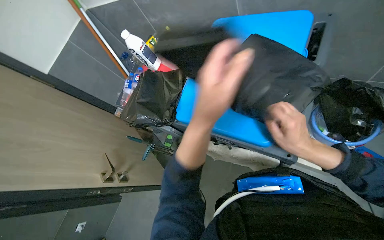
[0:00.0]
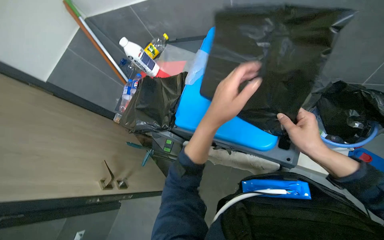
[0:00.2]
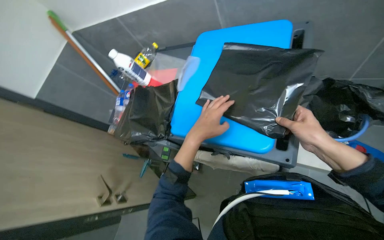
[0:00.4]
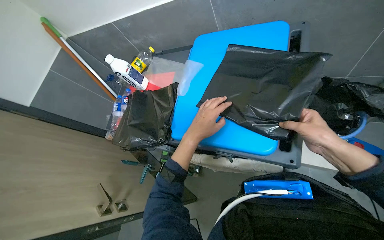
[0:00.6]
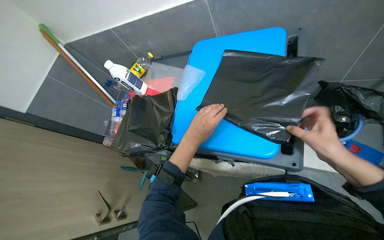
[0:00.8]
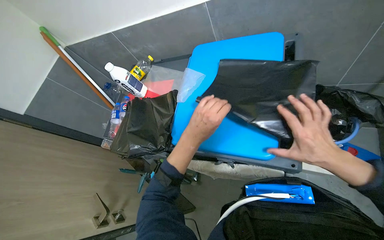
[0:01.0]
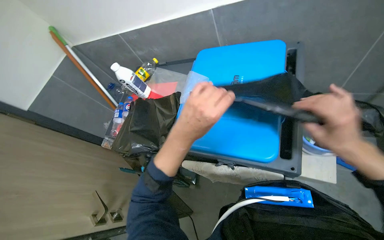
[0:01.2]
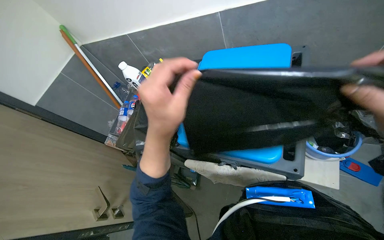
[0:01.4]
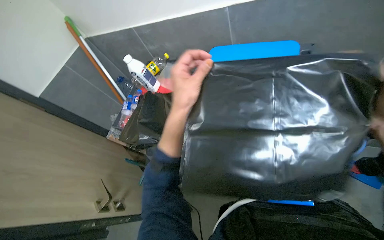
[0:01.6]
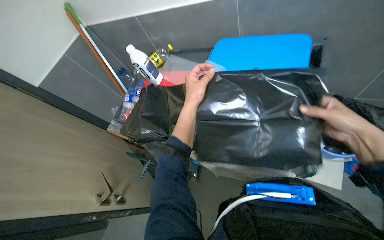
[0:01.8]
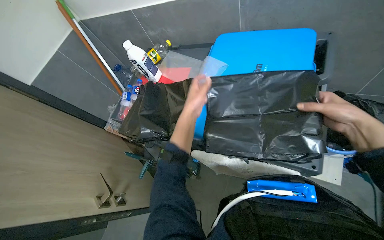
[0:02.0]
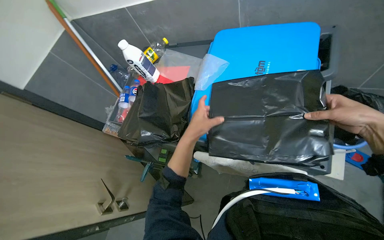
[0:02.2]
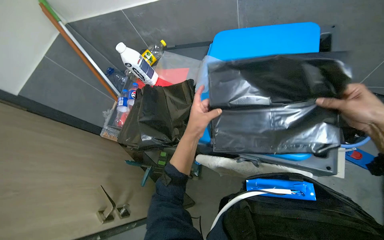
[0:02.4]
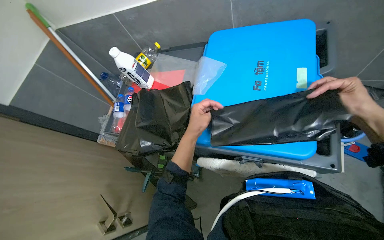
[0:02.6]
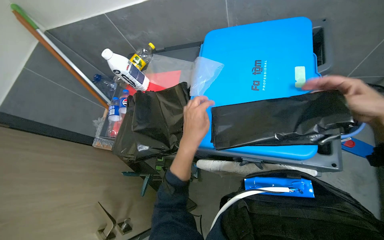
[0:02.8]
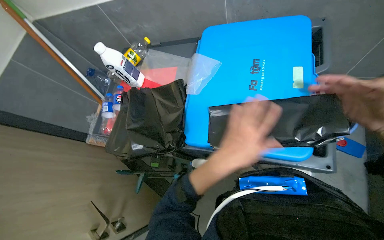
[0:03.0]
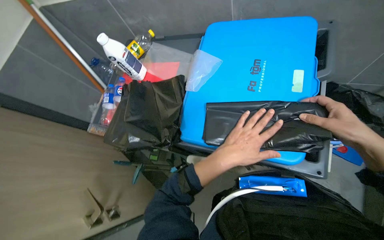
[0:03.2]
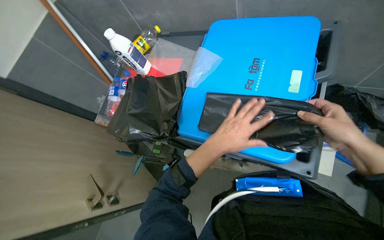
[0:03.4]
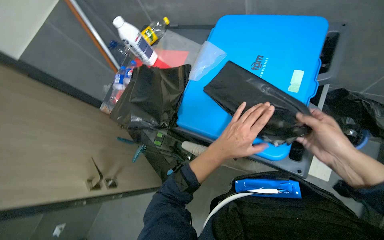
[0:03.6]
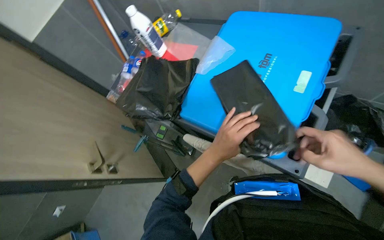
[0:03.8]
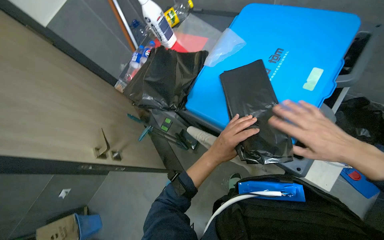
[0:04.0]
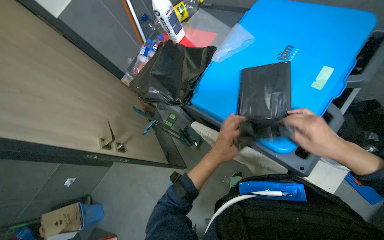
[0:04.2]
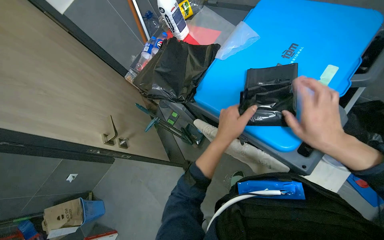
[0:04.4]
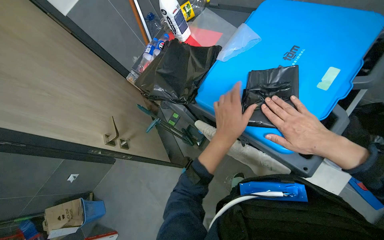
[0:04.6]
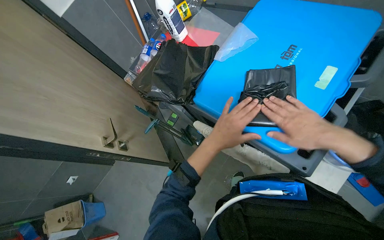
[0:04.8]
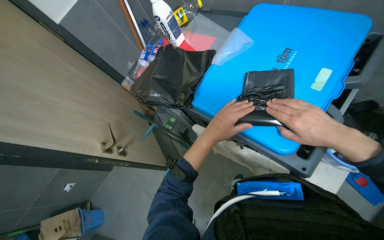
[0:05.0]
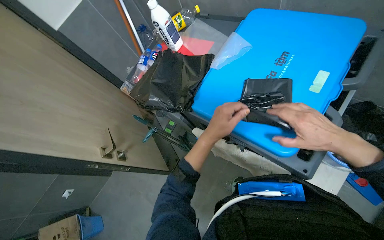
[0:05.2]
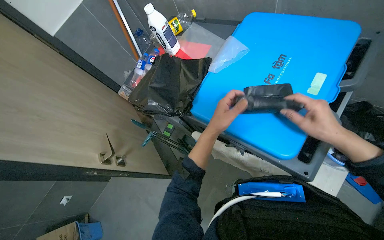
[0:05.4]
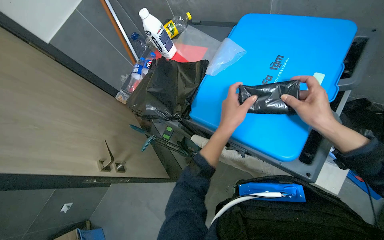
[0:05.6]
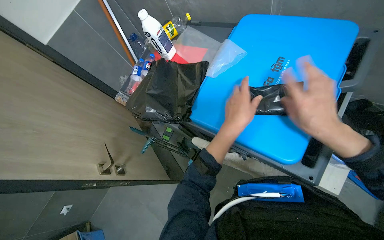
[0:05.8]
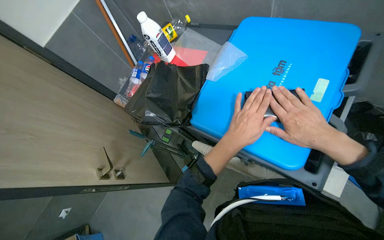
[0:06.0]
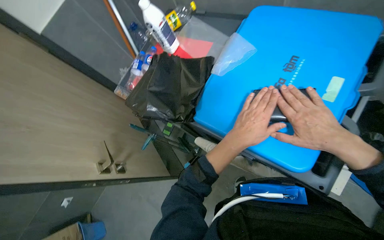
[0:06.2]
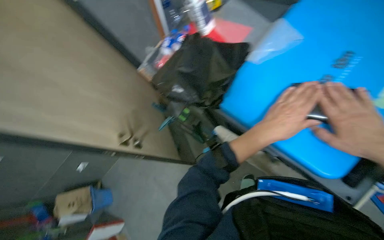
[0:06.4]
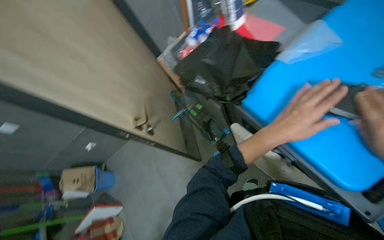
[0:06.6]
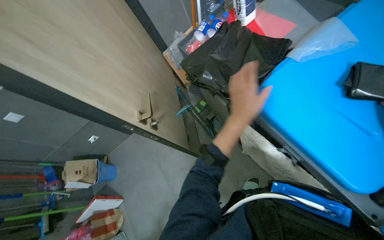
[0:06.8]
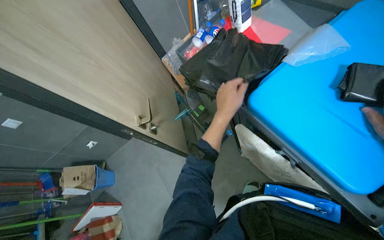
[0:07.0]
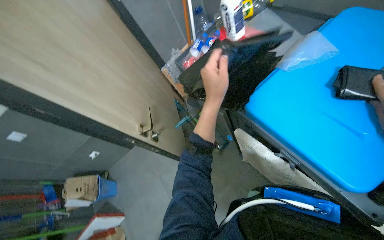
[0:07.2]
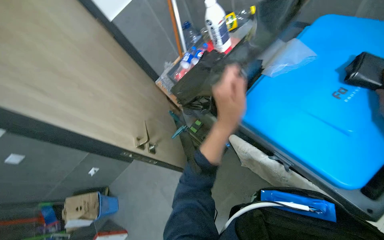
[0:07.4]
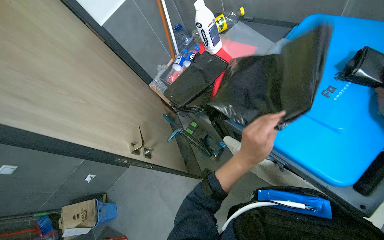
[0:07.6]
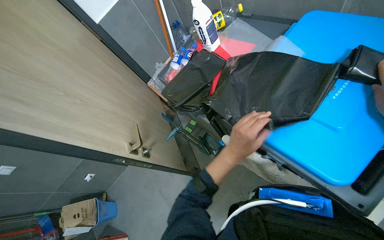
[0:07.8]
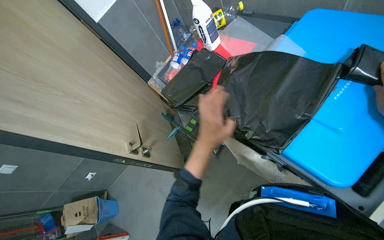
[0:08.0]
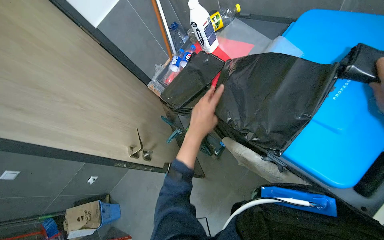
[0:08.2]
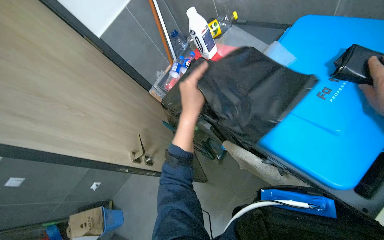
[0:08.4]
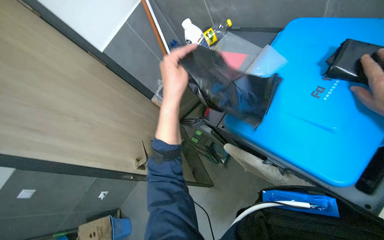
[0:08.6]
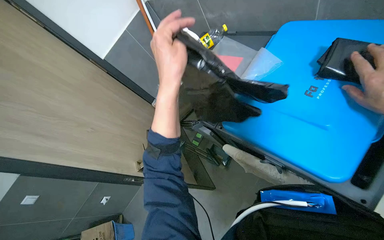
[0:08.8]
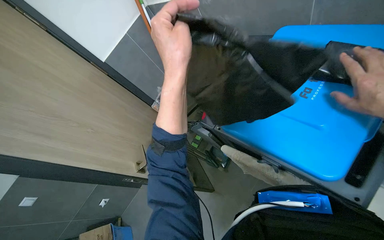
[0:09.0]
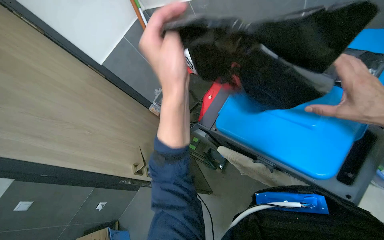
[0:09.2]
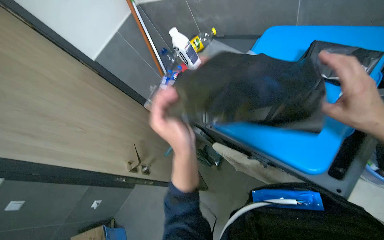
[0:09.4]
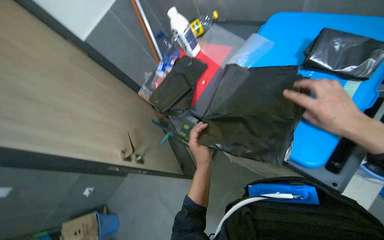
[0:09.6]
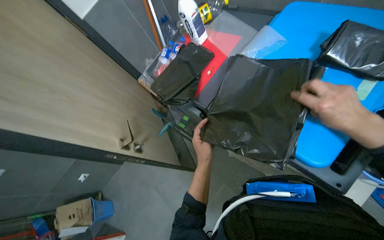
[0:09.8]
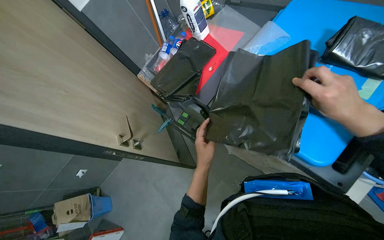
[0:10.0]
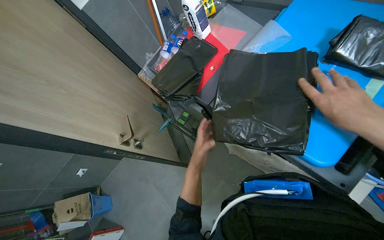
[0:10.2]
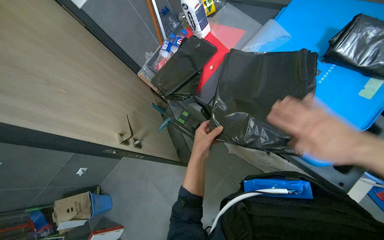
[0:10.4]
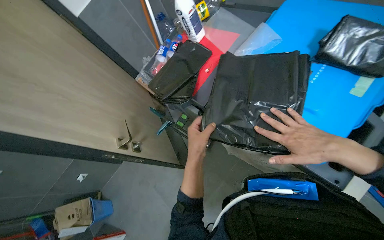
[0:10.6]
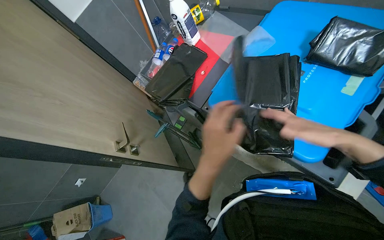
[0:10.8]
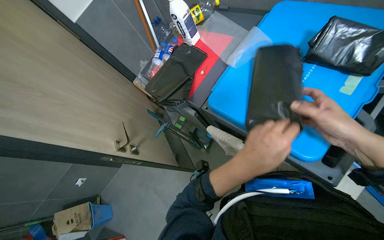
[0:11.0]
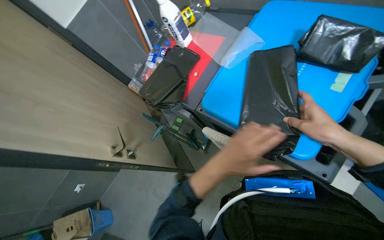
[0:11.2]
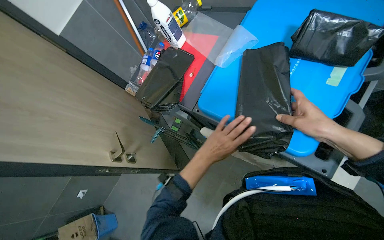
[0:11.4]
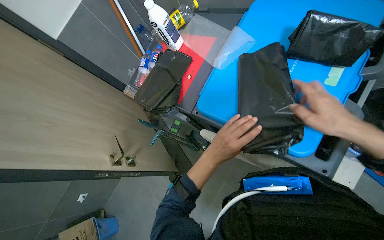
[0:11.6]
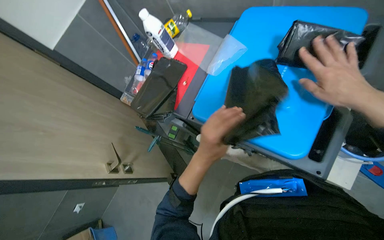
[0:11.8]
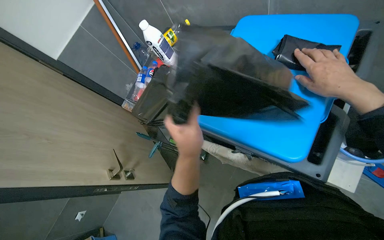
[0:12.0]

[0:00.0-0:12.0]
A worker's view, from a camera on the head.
Job: preparing cleaning supplies.
The whole recording: Unfolding and preparing trash bags. The worker unfolds and neatly stacks black trash bags, then places them into a bucket.
0:00.0 to 0:01.6: The left hand swings nearer and farther, some 20 cm each way, with 2 reversals.
0:01.6 to 0:03.0: The left hand goes roughly 10 cm down the picture, and moves about 20 cm farther from the camera and comes back.
0:03.0 to 0:04.4: The head rotates roughly 25 degrees to the left.
0:04.4 to 0:06.0: The hands make small movements and keep their place.
0:07.6 to 0:09.0: The left hand moves up the picture, nearer to the camera and to the left, about 30 cm.
0:09.0 to 0:10.4: The left hand shifts about 40 cm farther from the camera and down the picture.
0:10.4 to 0:12.0: The right hand moves up the picture, some 10 cm, while the left hand goes nearer and farther, about 25 cm each way, reversing 2 times.

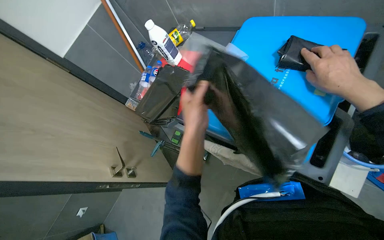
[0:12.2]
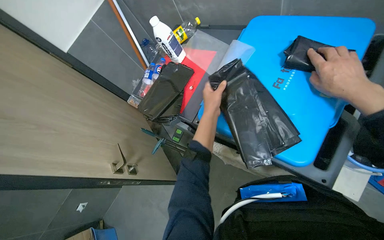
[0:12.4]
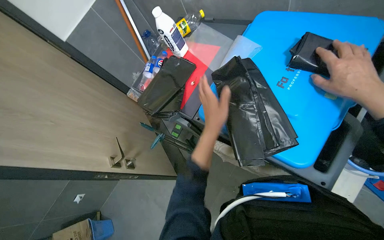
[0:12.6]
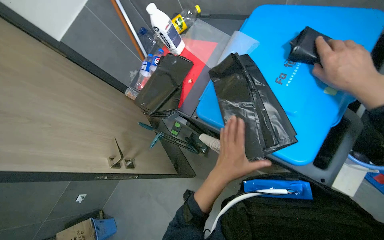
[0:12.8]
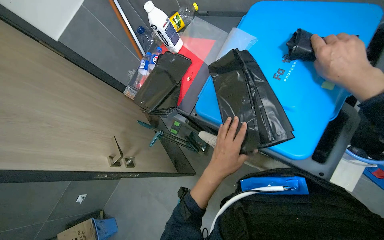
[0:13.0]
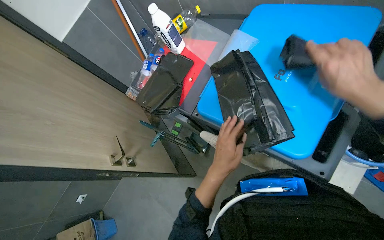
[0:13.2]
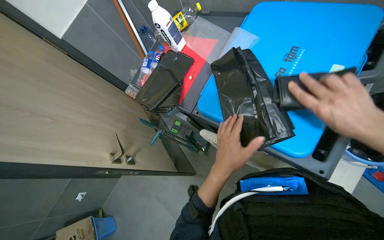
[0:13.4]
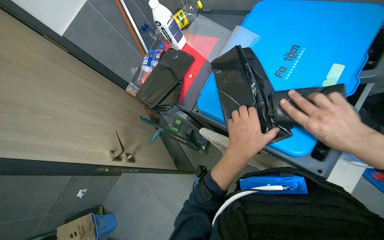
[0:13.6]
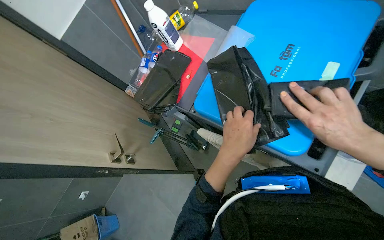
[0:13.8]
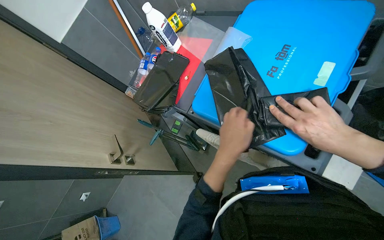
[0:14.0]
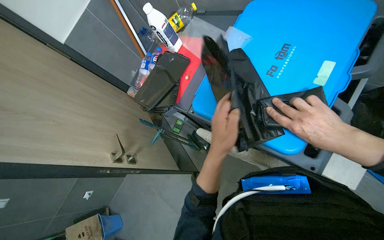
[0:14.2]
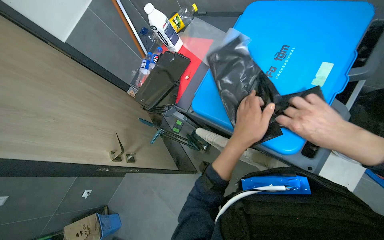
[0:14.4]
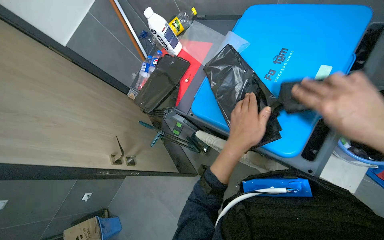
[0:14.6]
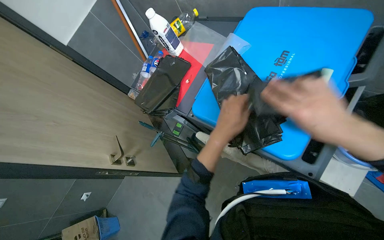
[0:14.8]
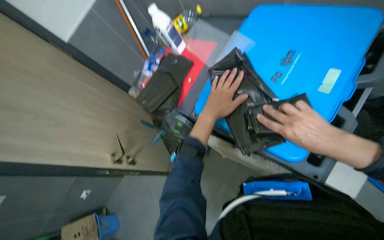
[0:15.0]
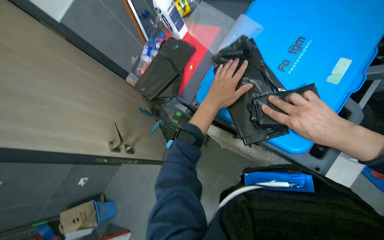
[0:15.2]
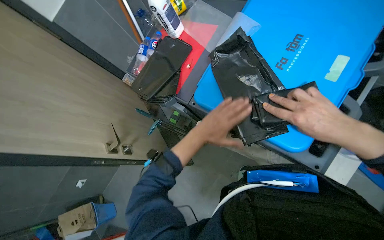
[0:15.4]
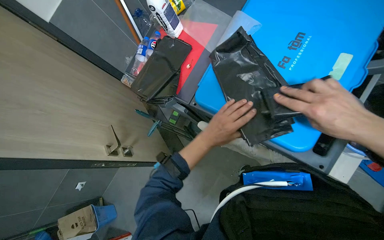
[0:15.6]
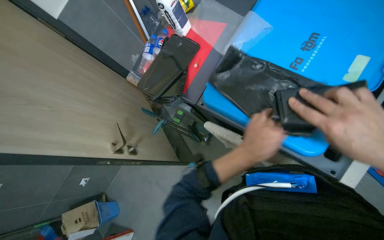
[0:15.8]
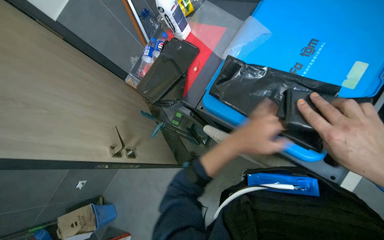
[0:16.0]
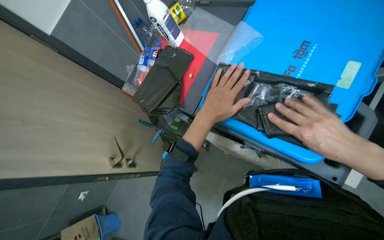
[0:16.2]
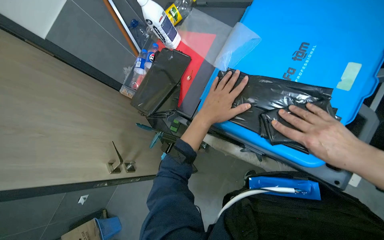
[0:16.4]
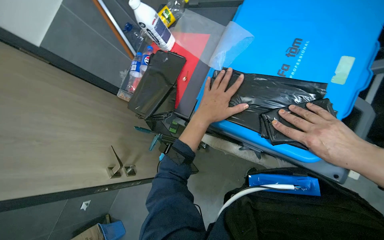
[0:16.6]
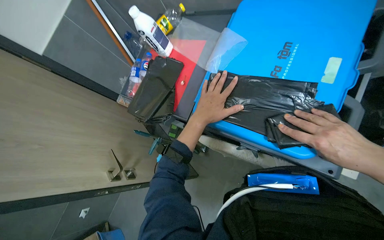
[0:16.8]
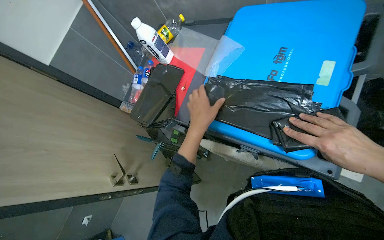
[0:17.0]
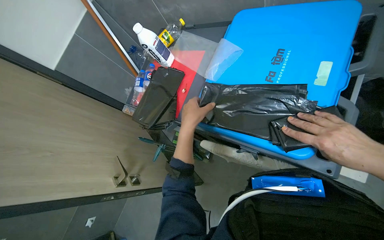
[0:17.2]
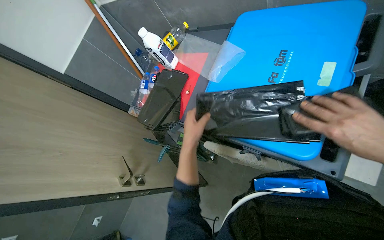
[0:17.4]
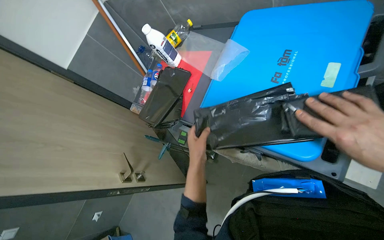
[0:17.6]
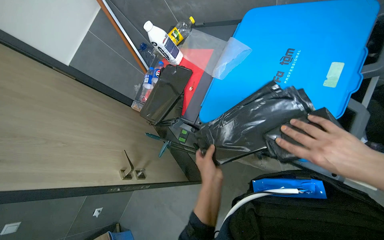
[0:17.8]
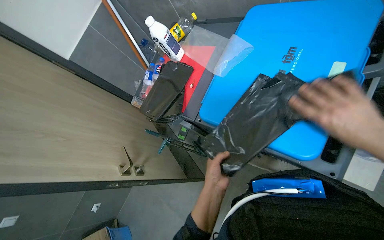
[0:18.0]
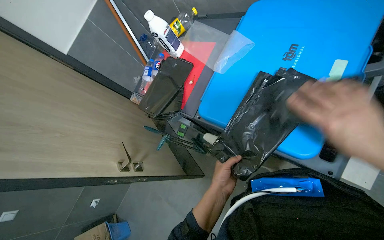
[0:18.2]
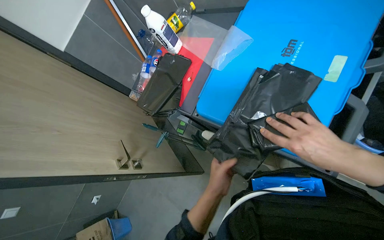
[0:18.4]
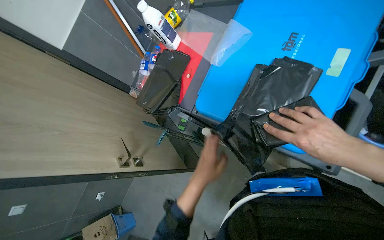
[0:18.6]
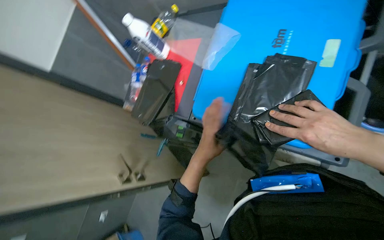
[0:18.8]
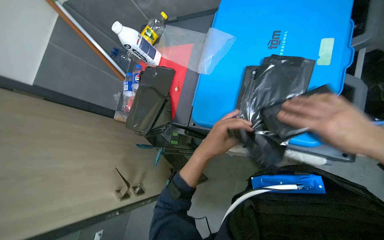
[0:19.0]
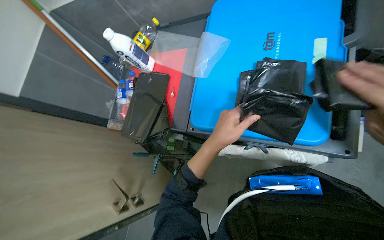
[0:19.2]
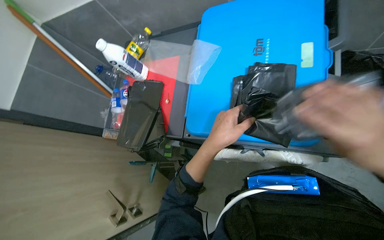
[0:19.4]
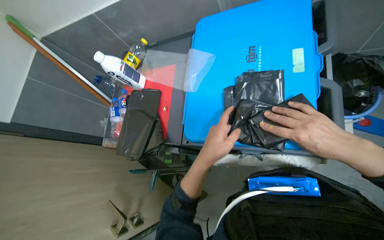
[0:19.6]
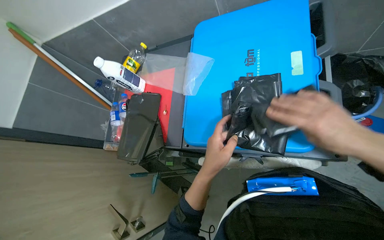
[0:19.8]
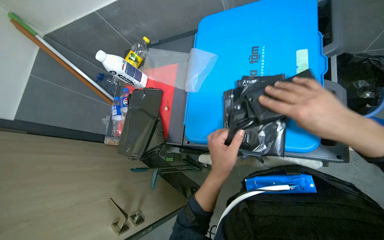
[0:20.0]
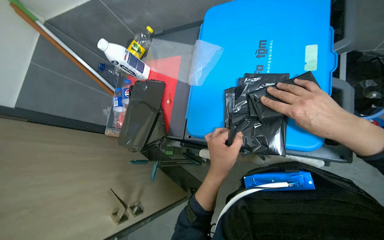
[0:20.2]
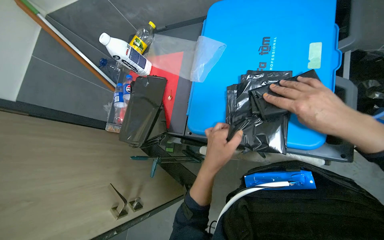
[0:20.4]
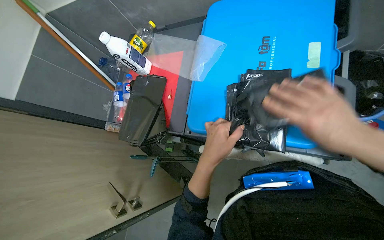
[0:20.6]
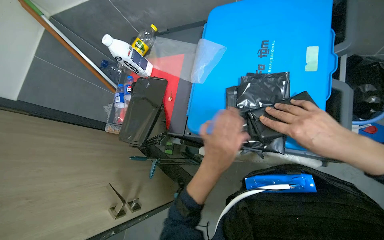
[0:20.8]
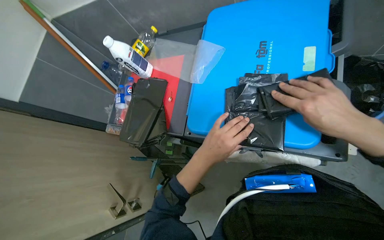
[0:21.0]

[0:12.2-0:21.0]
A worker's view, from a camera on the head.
Job: preparing cleaning supplies.
The whole recording: Unfolding and preparing trash bags. The worker unfolds and neatly stacks black trash bags, then places them into a bucket.
0:12.2 to 0:13.6: The right hand travels down the picture by some 15 cm; the left hand moves to the right, some 10 cm, and moves some 15 cm down the picture and comes back.
0:13.6 to 0:15.2: The left hand goes roughly 15 cm farther from the camera and up the picture.
0:15.2 to 0:16.6: The left hand travels down the picture and back again, approximately 15 cm each way.
0:16.6 to 0:18.0: The left hand travels down the picture by about 20 cm.
0:18.0 to 0:19.6: The left hand is displaced up the picture by roughly 15 cm.
0:19.6 to 0:21.0: The hands are busy where they are.
